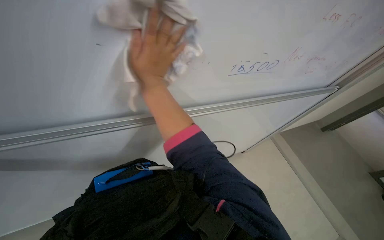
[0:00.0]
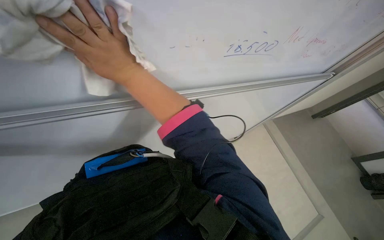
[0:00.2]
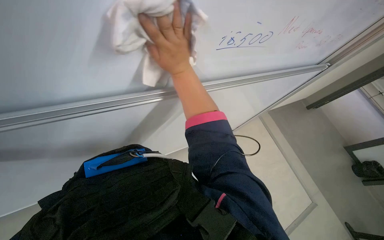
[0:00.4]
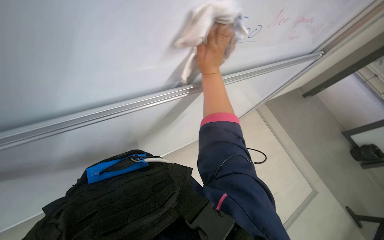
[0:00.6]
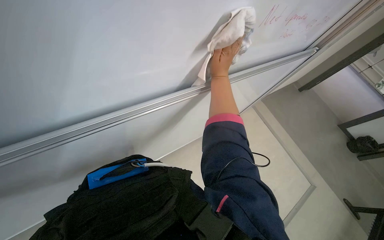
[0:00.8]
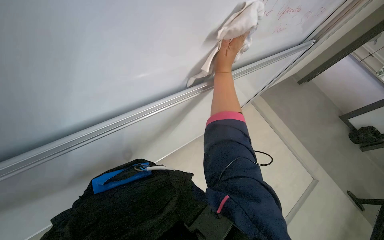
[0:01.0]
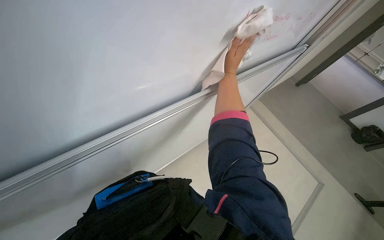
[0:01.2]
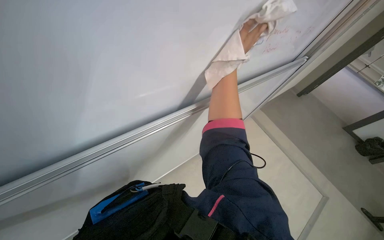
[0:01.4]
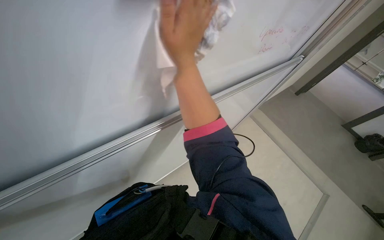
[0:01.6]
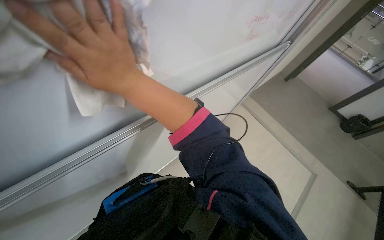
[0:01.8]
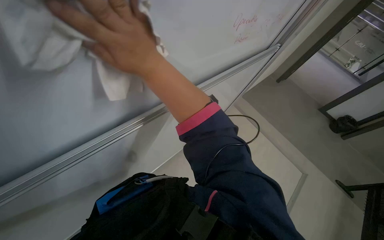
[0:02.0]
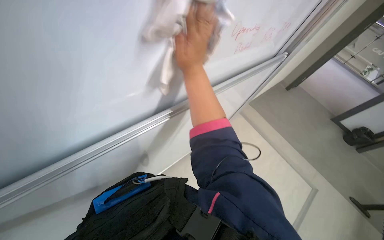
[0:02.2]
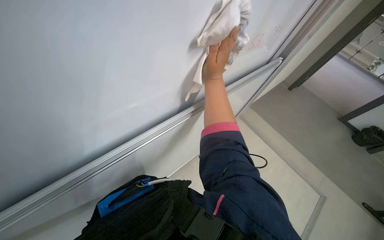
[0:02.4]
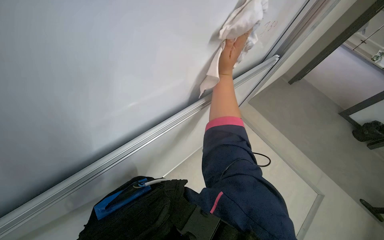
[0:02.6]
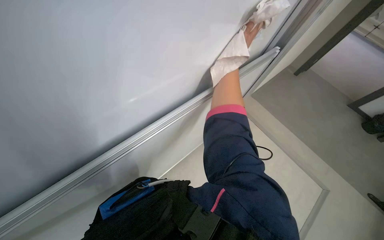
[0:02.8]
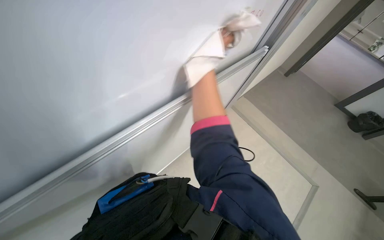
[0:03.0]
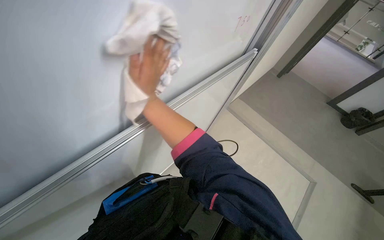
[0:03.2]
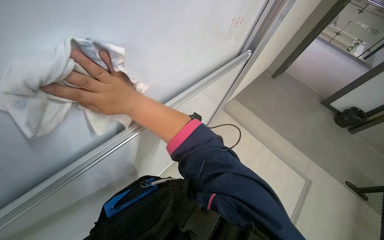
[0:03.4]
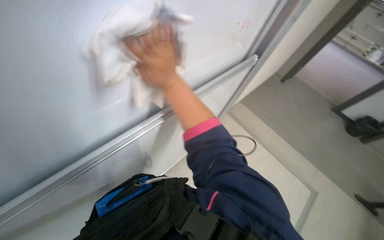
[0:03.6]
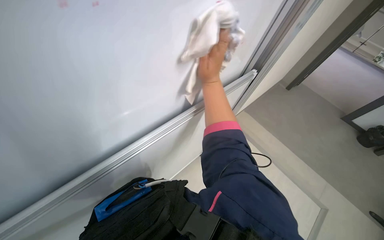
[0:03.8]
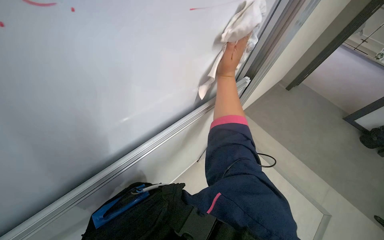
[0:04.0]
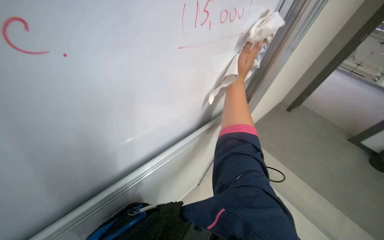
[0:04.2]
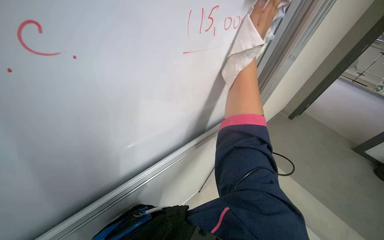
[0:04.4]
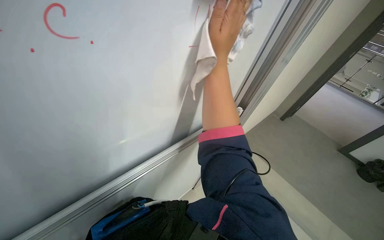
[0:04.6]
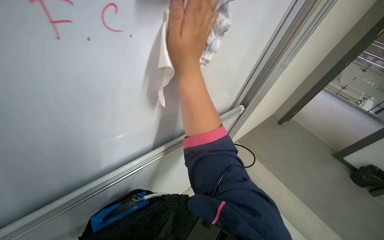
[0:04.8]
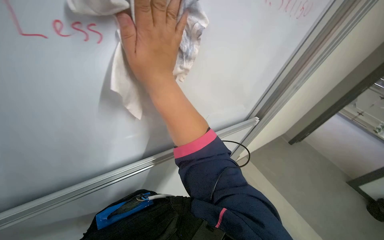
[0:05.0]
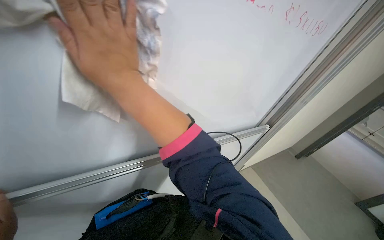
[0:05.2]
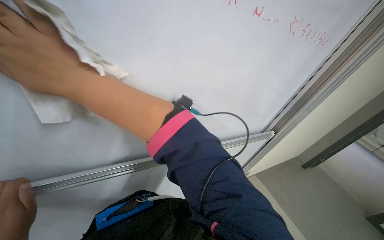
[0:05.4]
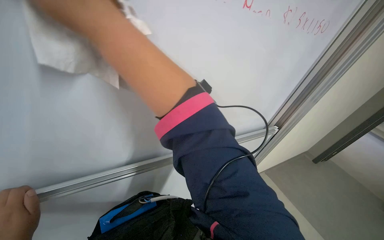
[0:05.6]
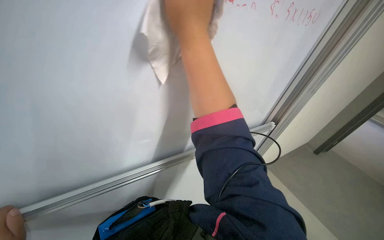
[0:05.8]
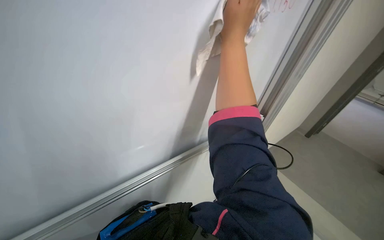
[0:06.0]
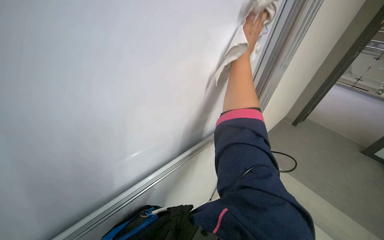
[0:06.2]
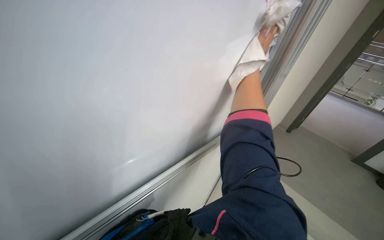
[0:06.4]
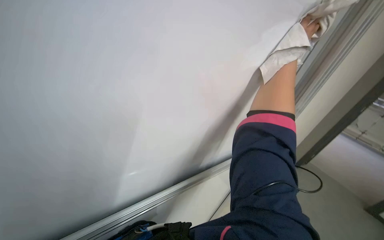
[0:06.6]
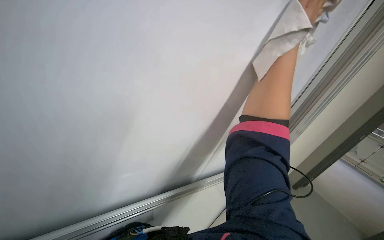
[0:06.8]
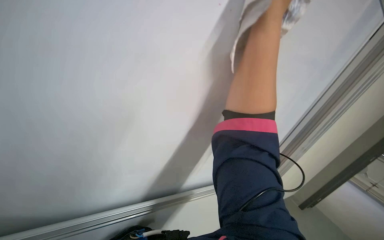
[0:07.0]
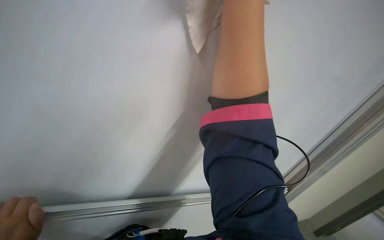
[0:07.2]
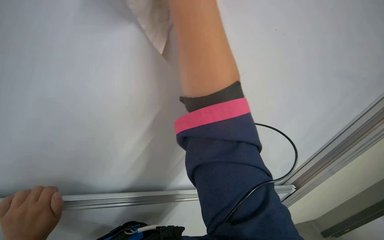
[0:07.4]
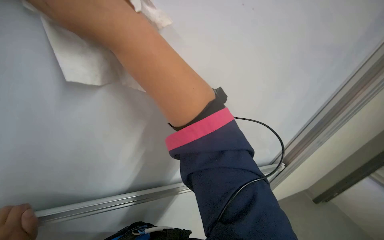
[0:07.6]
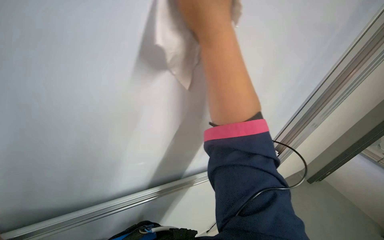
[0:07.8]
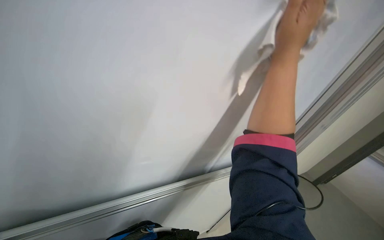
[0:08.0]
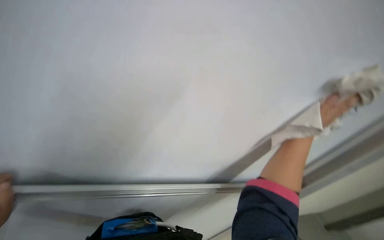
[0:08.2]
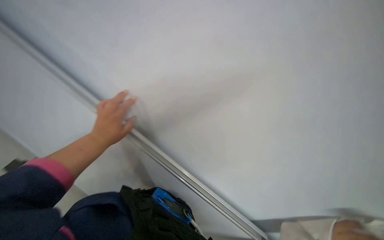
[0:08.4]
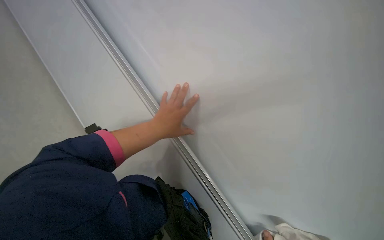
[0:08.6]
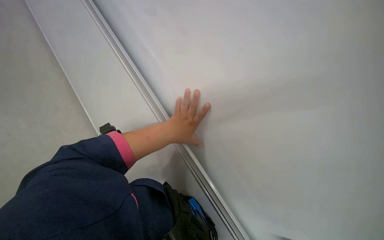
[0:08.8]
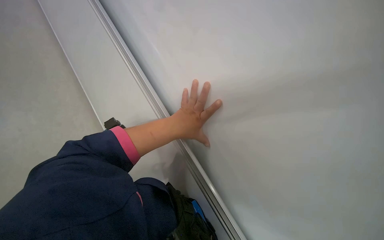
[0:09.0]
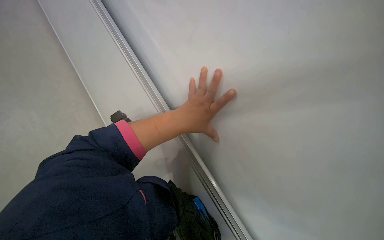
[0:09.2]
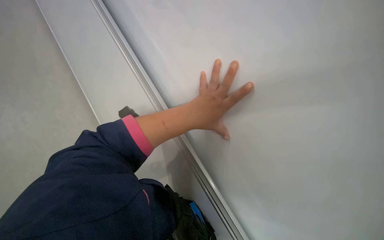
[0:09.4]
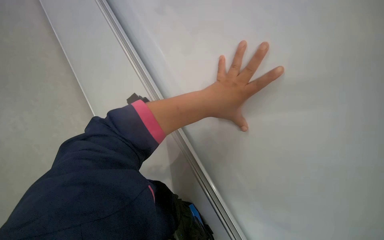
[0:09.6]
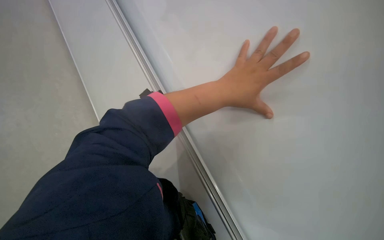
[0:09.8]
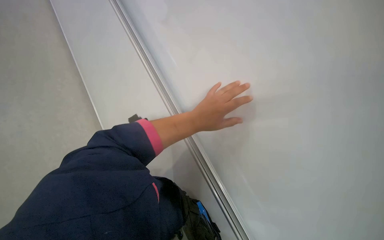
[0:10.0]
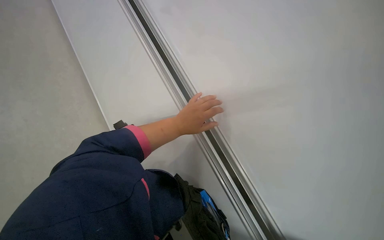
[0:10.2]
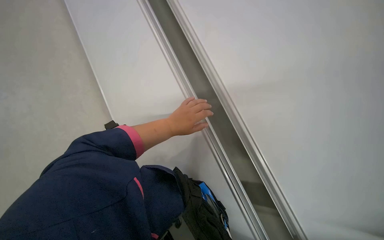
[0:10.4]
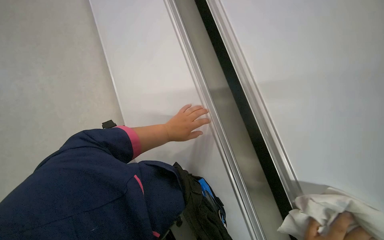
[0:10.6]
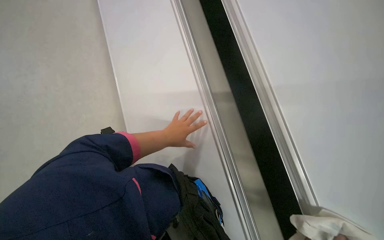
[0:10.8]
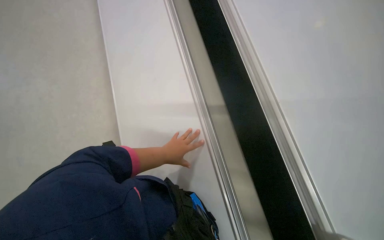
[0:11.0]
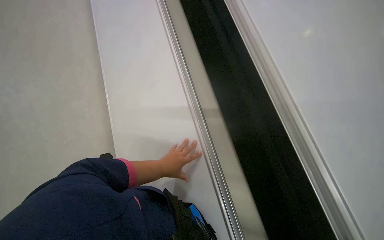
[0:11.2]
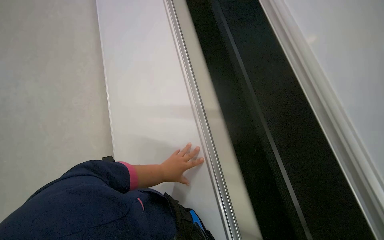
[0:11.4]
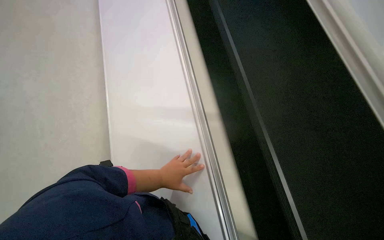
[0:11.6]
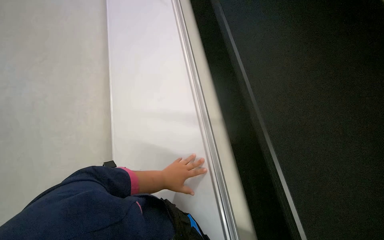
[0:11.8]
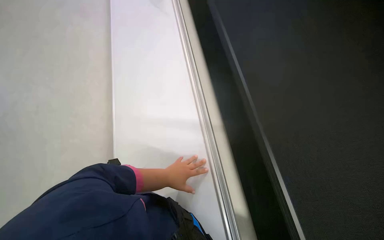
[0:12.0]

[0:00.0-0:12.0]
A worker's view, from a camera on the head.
Job: wiping surfaces.
The whole recording: Wiping whiteboard. The worker wipes the whiteboard clean with a cloth.
0:00.0 to 0:01.6: The right hand moves up the picture, about 10 cm, and goes to the right and returns, about 30 cm each way.
0:03.0 to 0:04.4: The wearer looks some 15 degrees further upward.
0:04.4 to 0:06.0: The right hand moves nearer to the camera, approximately 25 cm, and goes to the left and returns, some 60 cm each way.
0:06.0 to 0:07.6: The wearer looks roughly 15 degrees further upward.
0:09.0 to 0:10.4: The camera pitches downward, by roughly 15 degrees.

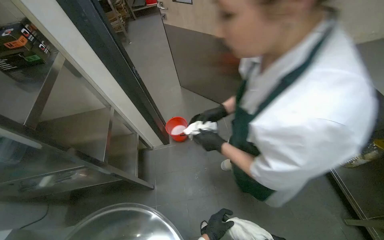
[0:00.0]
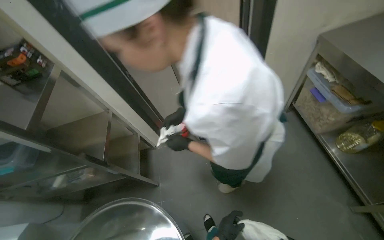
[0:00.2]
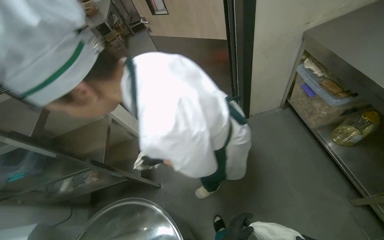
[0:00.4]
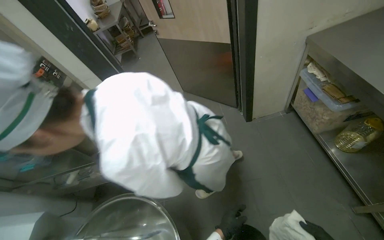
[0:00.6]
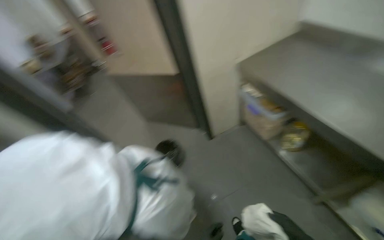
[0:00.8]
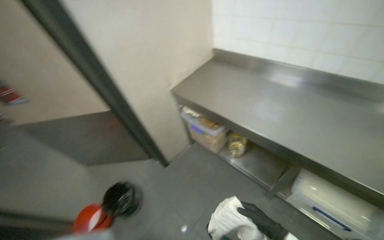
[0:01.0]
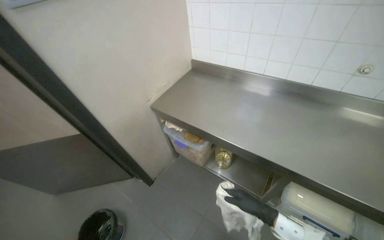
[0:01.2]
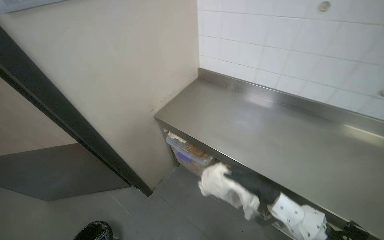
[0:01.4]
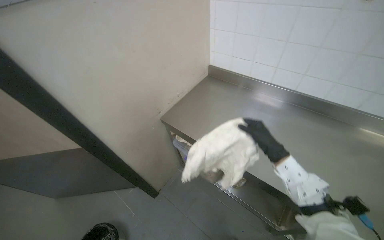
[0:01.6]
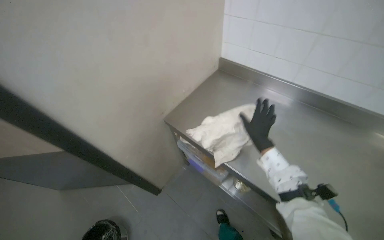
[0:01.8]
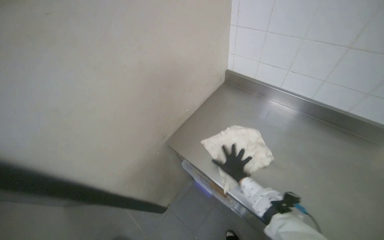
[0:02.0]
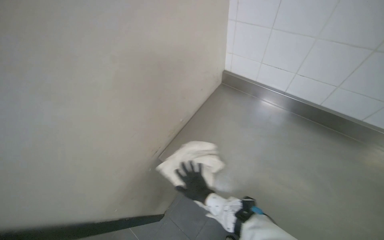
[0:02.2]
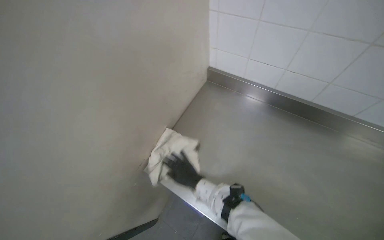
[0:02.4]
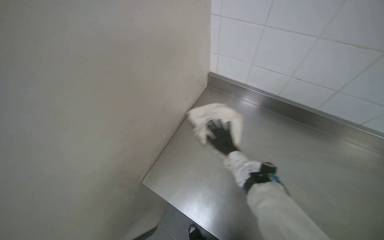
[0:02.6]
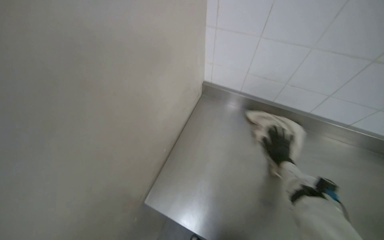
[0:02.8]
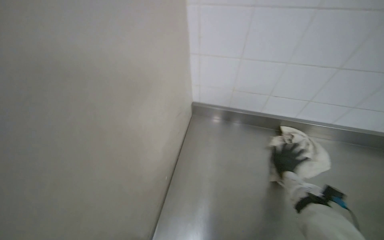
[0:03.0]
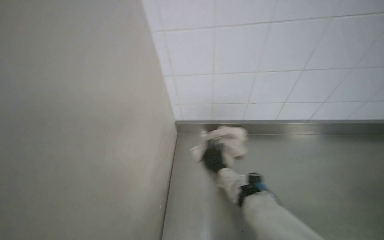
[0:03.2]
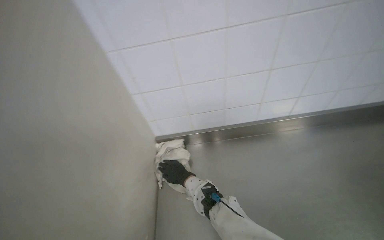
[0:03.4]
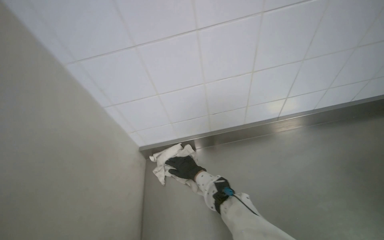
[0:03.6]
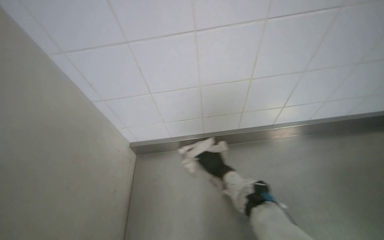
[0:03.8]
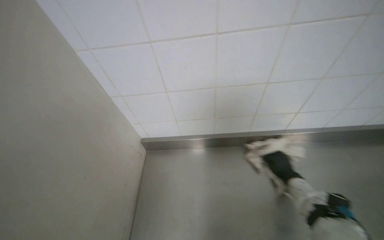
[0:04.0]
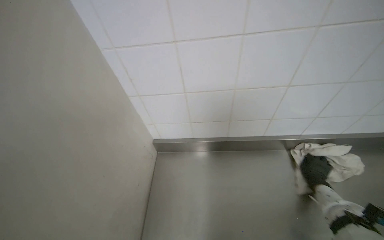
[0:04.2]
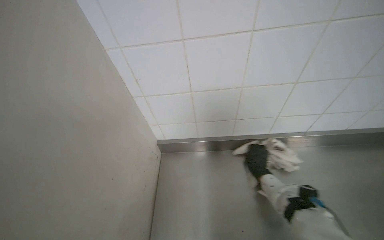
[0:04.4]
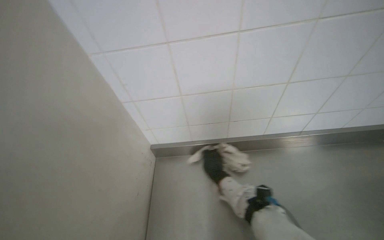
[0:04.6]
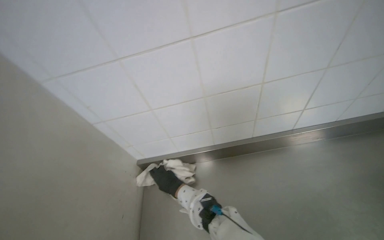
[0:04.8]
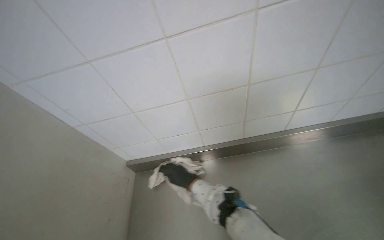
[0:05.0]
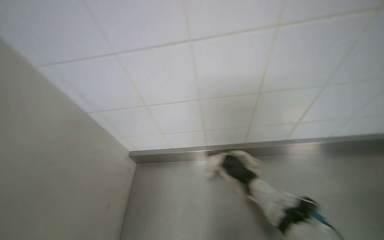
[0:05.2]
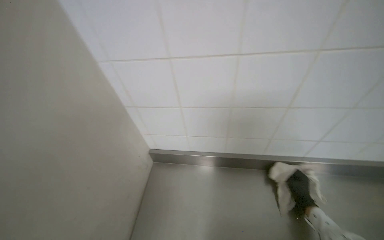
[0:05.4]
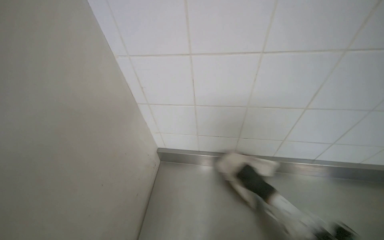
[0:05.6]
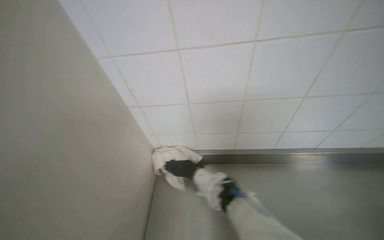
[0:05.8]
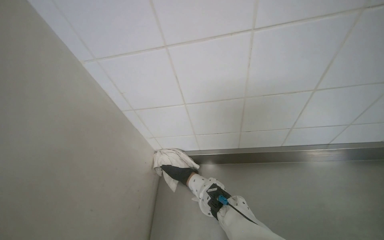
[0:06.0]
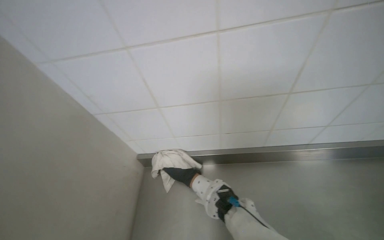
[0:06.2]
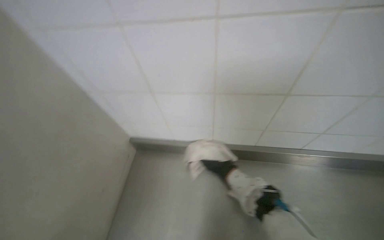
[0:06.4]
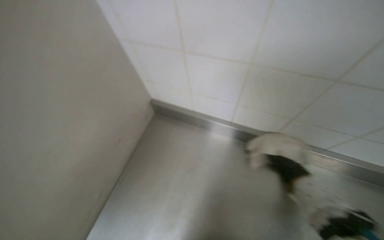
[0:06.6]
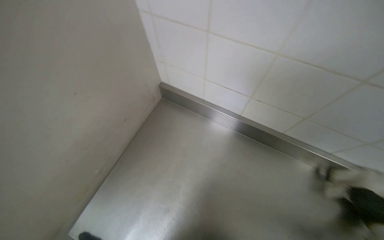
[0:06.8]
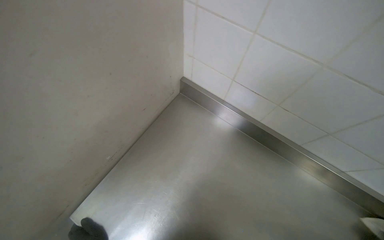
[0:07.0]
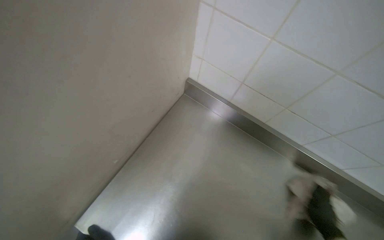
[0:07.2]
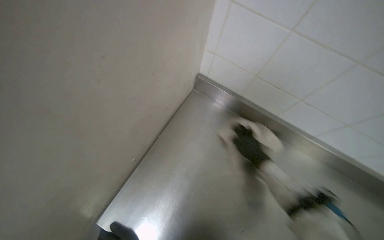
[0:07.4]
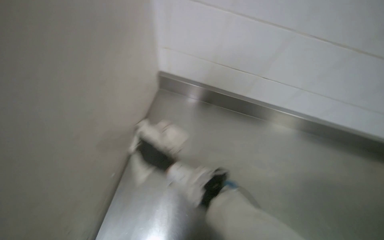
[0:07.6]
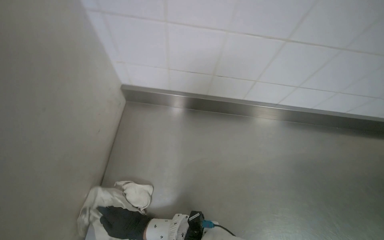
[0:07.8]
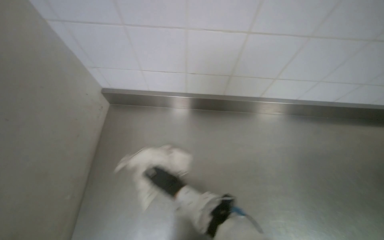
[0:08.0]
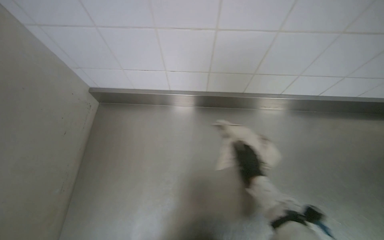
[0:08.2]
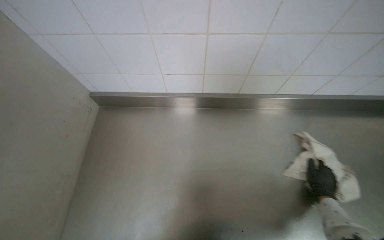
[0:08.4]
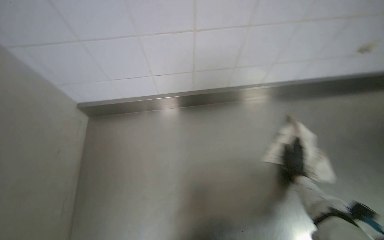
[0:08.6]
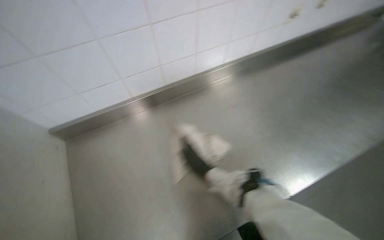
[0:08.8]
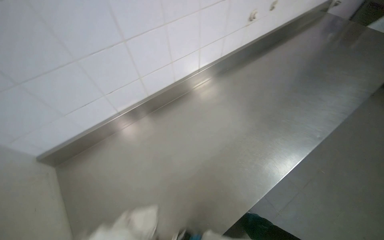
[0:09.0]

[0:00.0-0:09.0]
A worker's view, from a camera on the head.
Job: wiping surfaces.
The whole recording: Wiping metal counter. The worker wipes a long metal counter with a cloth.
0:00.0 to 0:01.6: The head travels about 40 cm. The wearer's head swings some 40 degrees to the right. The camera pitches upward, by some 45 degrees.
0:01.6 to 0:03.0: The wearer looks approximately 20 degrees further to the left. The right hand is displaced farther from the camera by approximately 35 cm.
0:03.0 to 0:04.4: The right hand goes left and right, approximately 50 cm each way, reversing 2 times.
0:04.4 to 0:06.0: The right hand moves left and right over some 40 cm, changing direction 2 times.
0:06.0 to 0:07.6: The camera pitches downward, by approximately 15 degrees.
0:07.6 to 0:09.0: The scene turns about 30 degrees counterclockwise in the picture.
